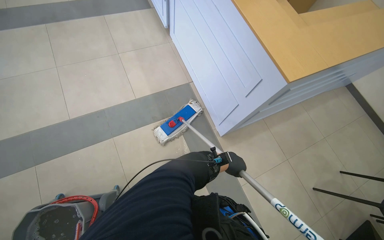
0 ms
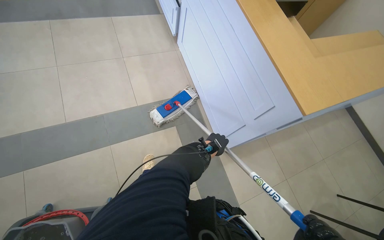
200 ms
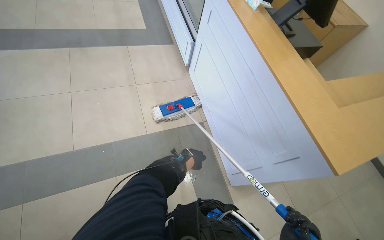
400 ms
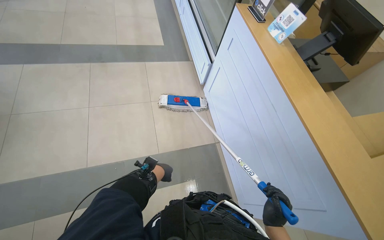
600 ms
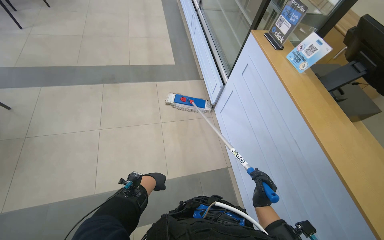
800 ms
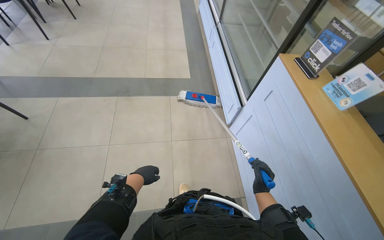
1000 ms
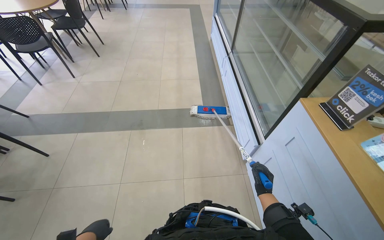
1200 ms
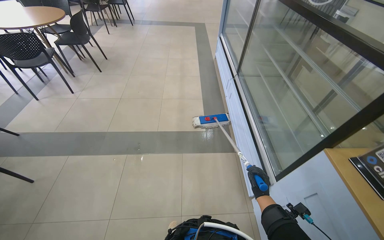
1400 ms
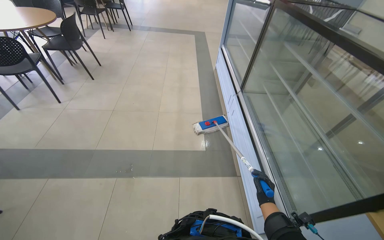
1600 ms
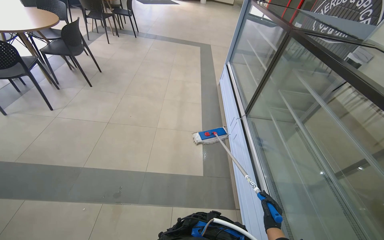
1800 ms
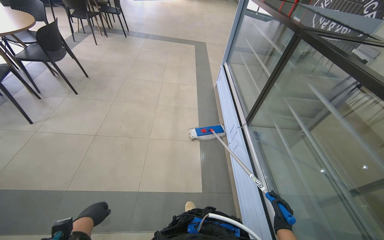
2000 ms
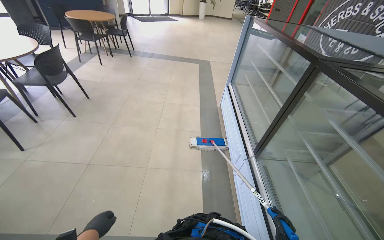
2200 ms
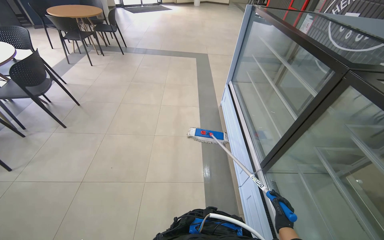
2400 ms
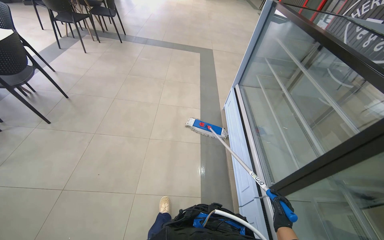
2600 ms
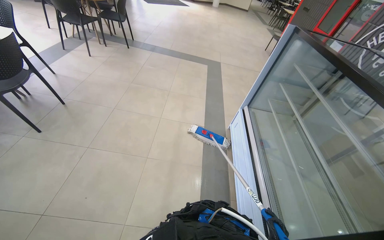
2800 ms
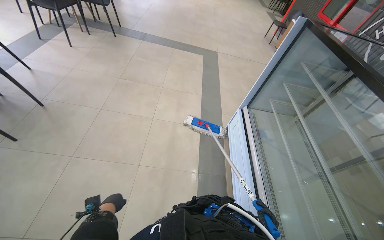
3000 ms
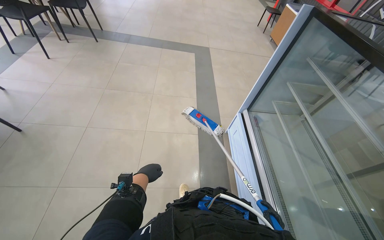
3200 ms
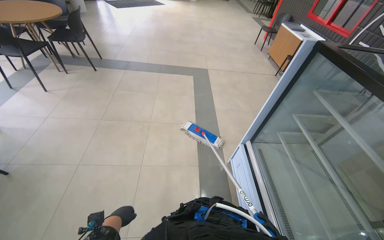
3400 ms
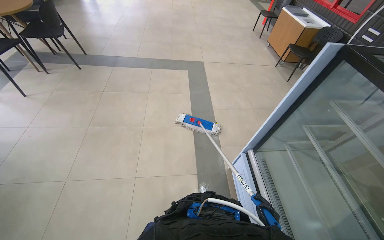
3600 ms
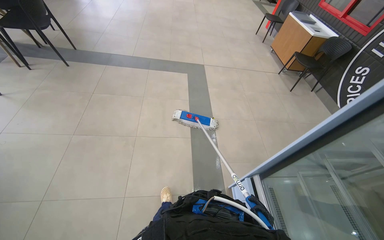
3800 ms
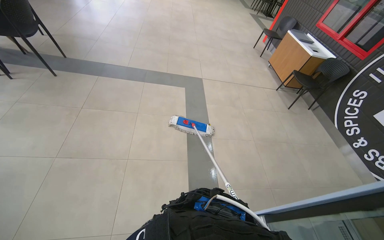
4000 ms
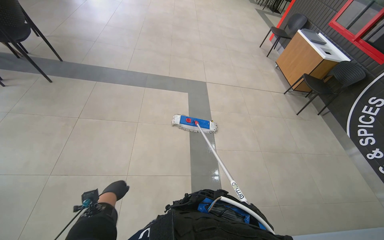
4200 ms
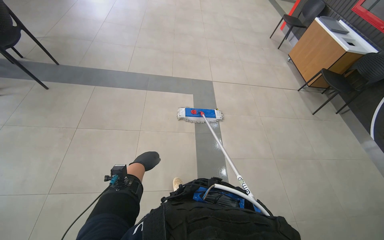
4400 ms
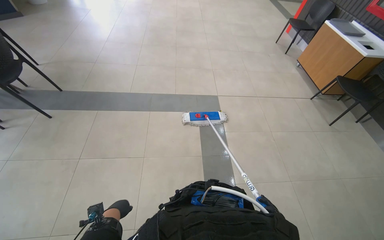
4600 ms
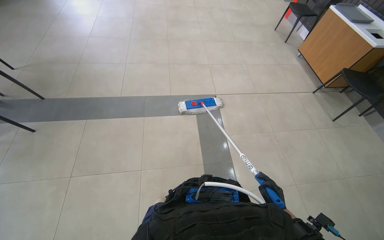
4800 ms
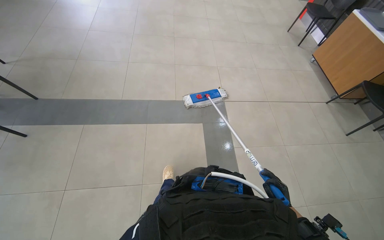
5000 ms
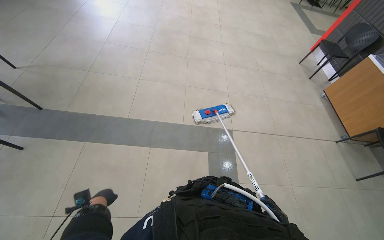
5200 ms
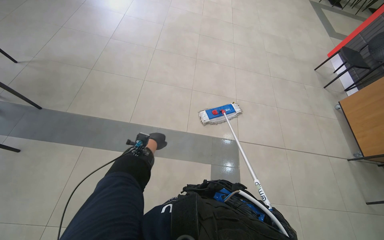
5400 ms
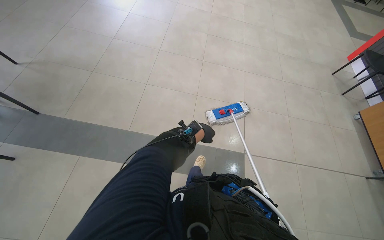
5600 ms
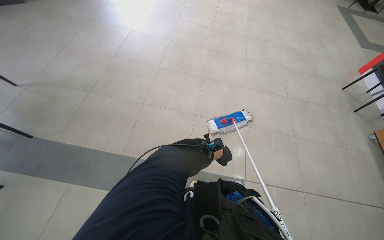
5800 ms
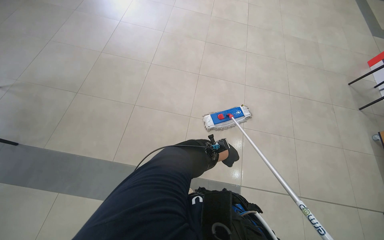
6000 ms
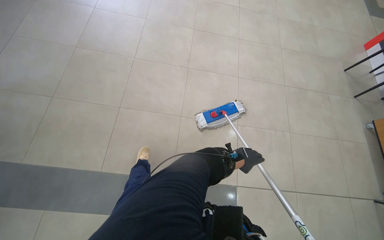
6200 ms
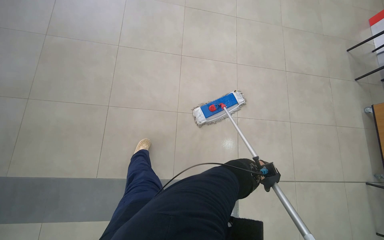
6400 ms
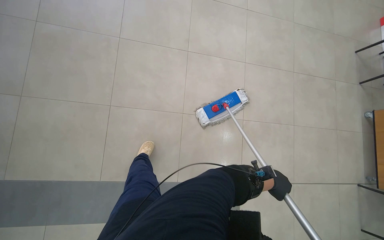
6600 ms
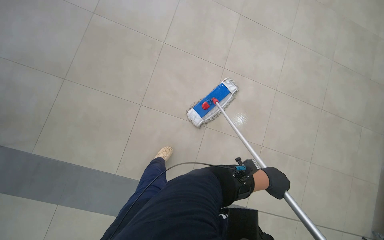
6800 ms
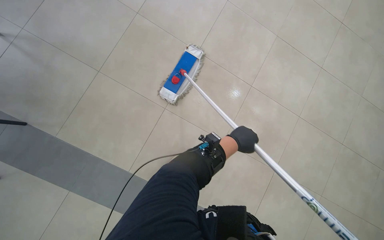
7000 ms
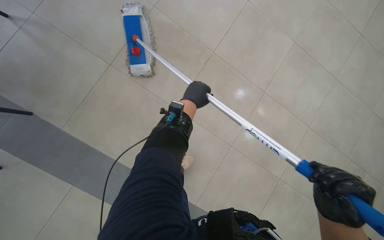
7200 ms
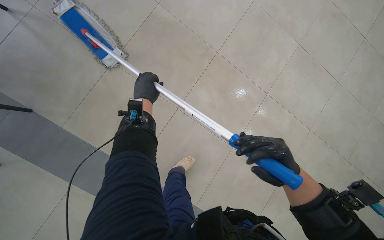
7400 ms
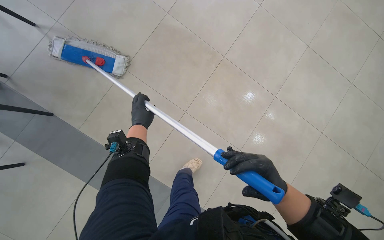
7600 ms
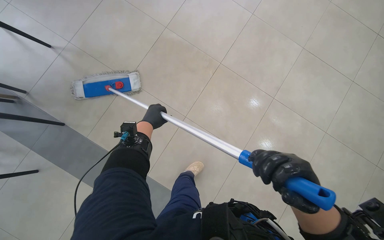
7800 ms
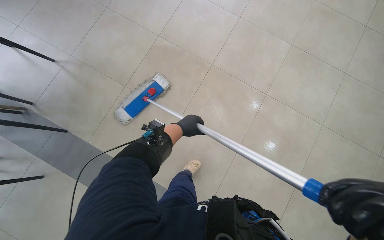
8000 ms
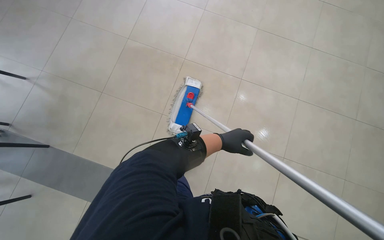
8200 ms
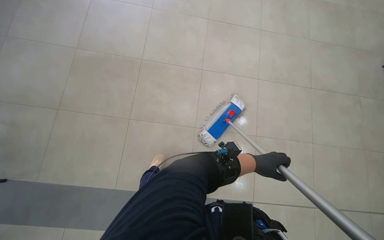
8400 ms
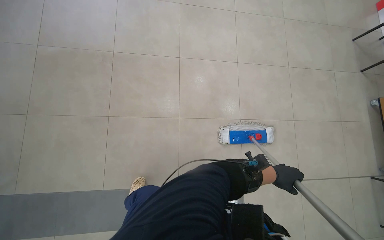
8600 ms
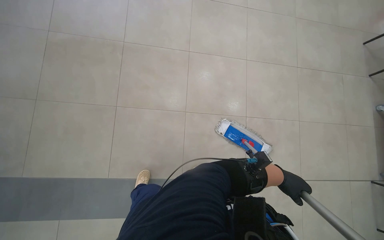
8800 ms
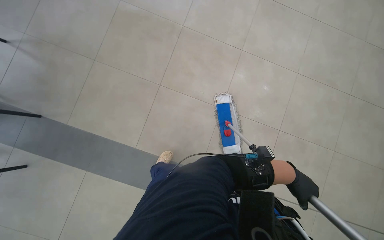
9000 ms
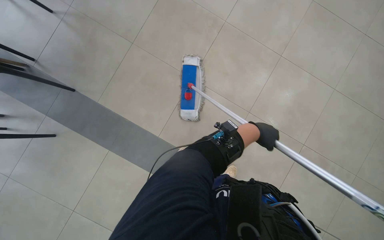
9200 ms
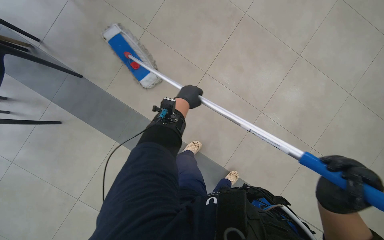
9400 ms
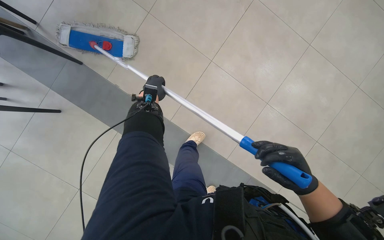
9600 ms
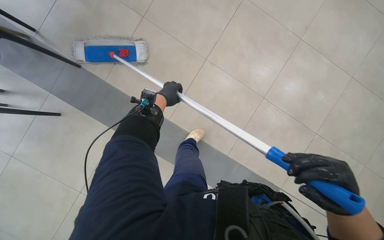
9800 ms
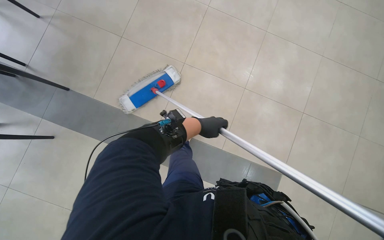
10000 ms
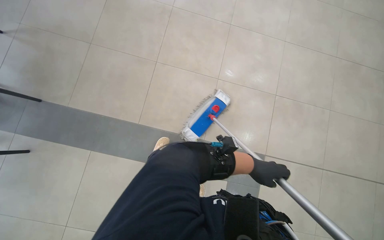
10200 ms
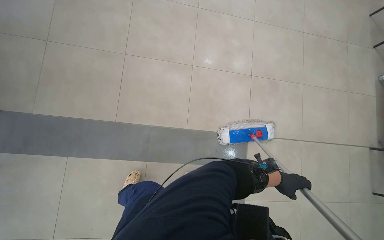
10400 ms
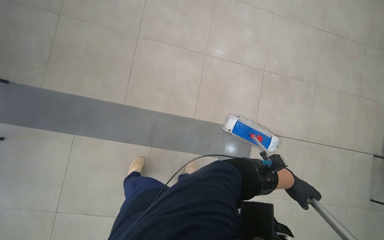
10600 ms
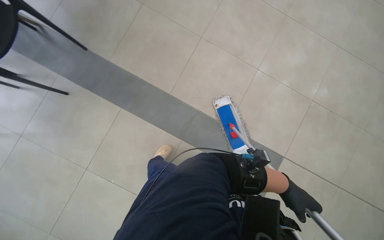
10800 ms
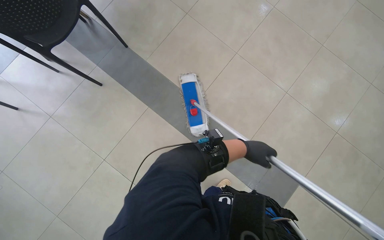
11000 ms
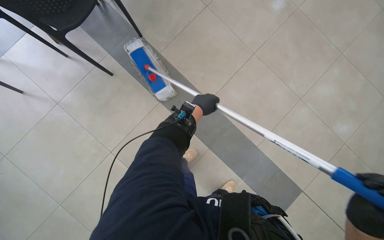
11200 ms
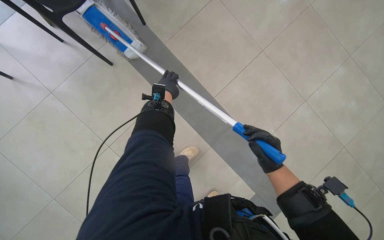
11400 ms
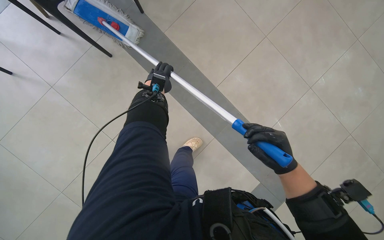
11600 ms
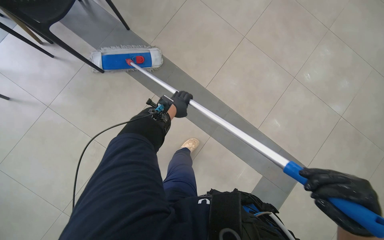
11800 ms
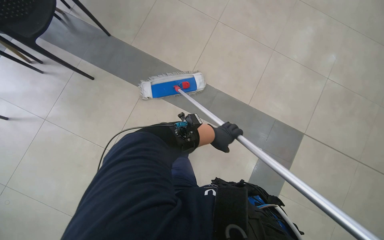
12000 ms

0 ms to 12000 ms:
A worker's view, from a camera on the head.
Job: mopping floor.
The whole recording: Mopping cafe floor. The worker mops the cafe floor, moving around tables and chairs, and periodically cleans the mop head in a bucket.
3000 ms to 4400 ms: The camera is carried some 1.5 m.
6000 ms to 7600 ms: The camera travels some 80 cm. The view tips downward by about 15 degrees. The scene turns about 25 degrees clockwise in the picture.
7600 ms to 9000 ms: The left hand shifts approximately 60 cm to the right and down the picture.
9000 ms to 10400 ms: The left hand is displaced down the picture and farther from the camera by about 25 cm, and moves about 80 cm to the left and comes back.
10400 ms to 12000 ms: The head travels approximately 50 cm. Everything in view rotates approximately 25 degrees clockwise.

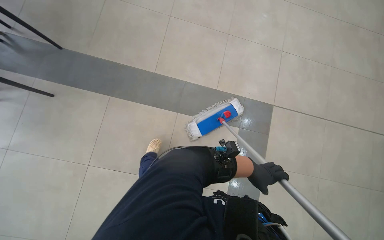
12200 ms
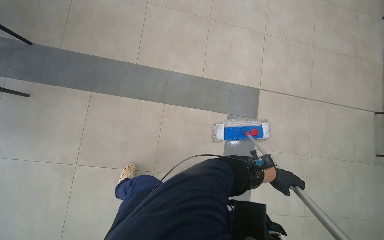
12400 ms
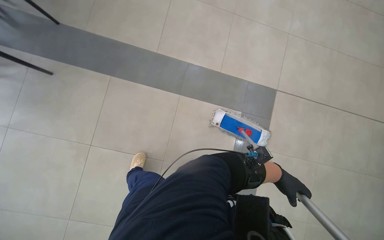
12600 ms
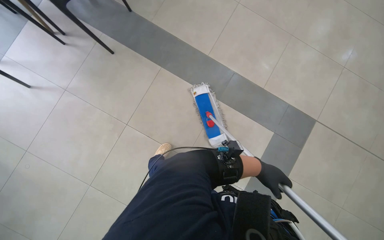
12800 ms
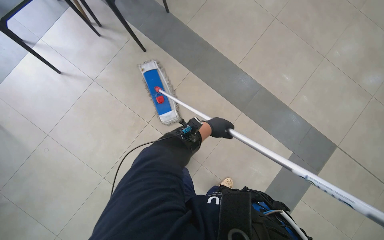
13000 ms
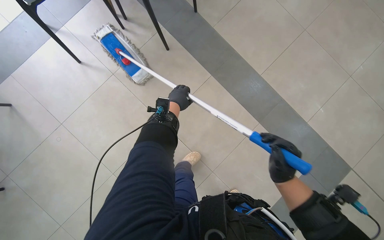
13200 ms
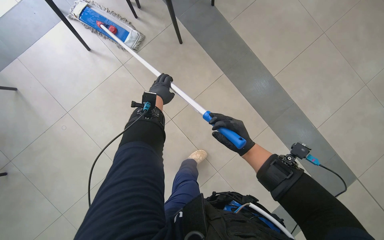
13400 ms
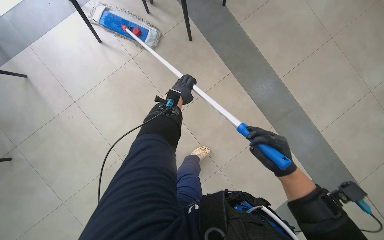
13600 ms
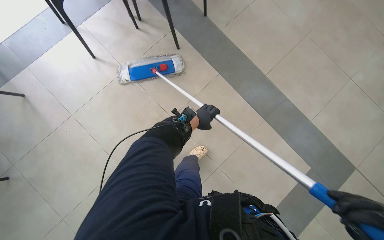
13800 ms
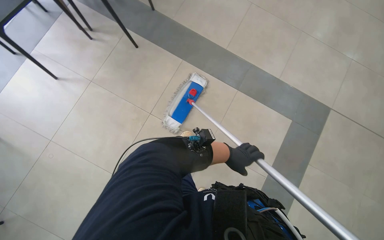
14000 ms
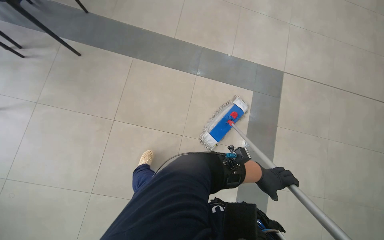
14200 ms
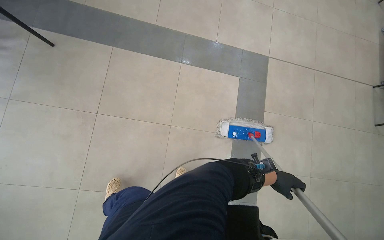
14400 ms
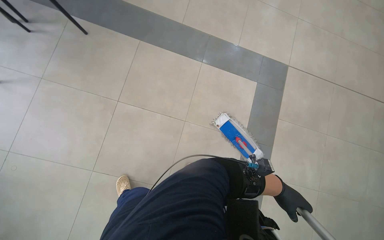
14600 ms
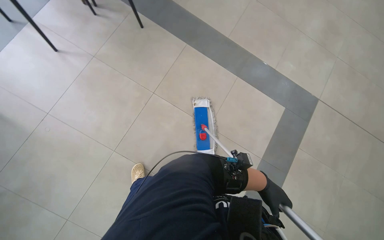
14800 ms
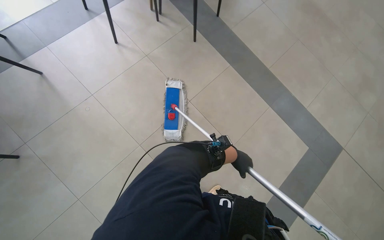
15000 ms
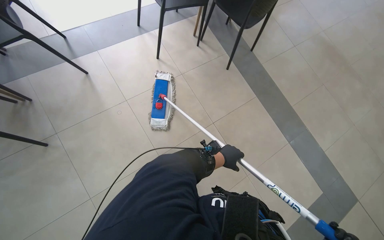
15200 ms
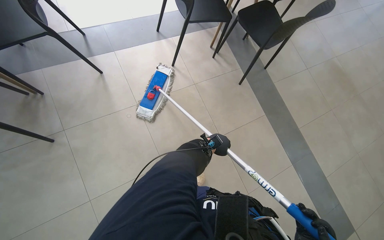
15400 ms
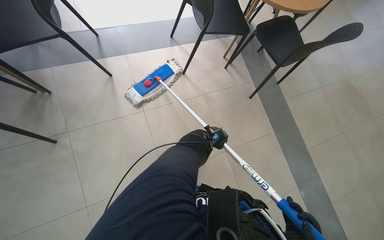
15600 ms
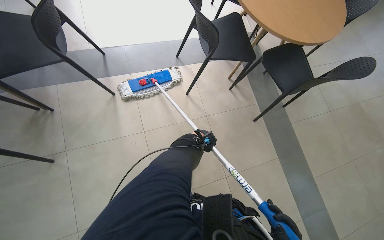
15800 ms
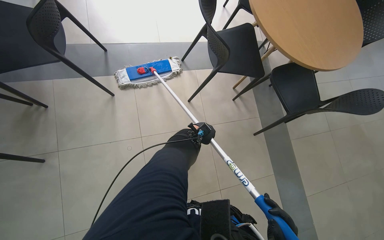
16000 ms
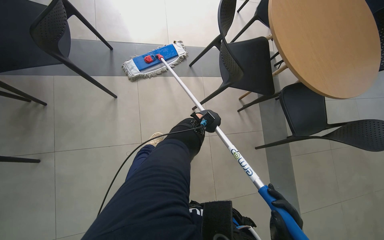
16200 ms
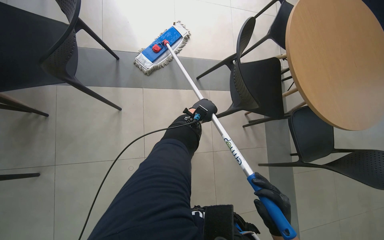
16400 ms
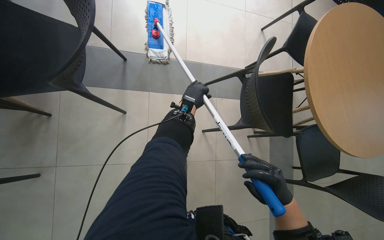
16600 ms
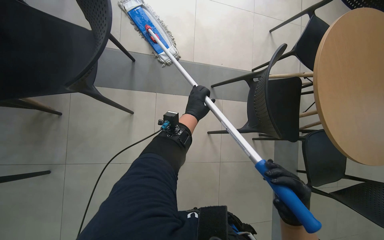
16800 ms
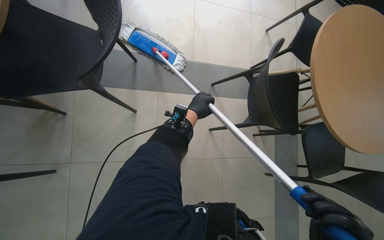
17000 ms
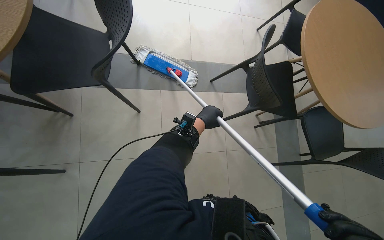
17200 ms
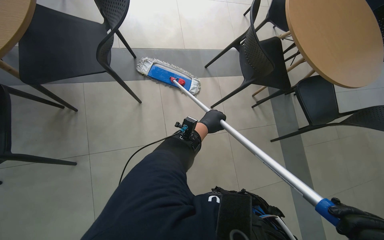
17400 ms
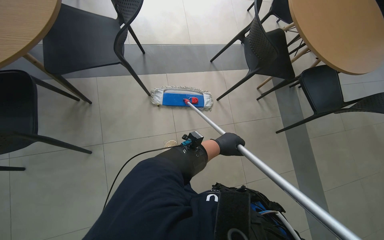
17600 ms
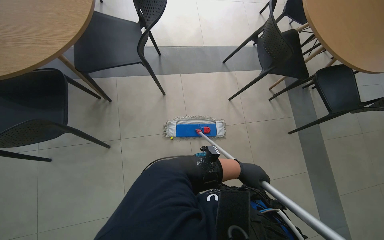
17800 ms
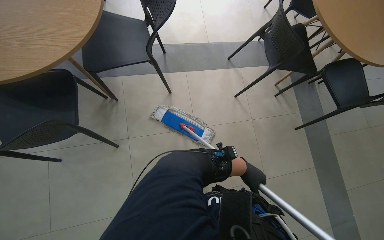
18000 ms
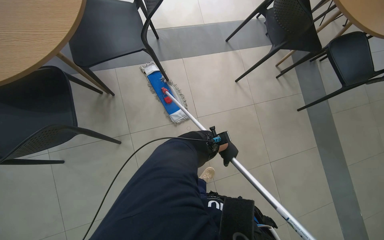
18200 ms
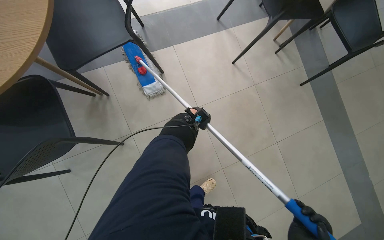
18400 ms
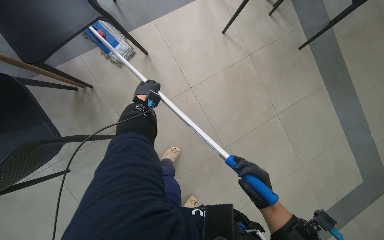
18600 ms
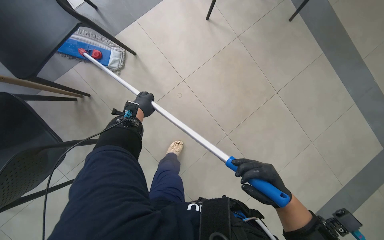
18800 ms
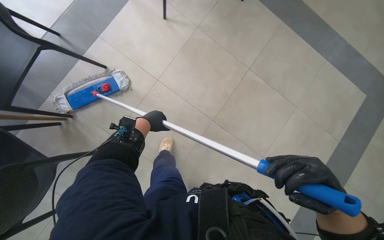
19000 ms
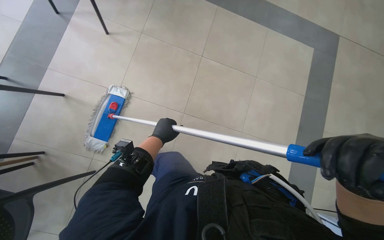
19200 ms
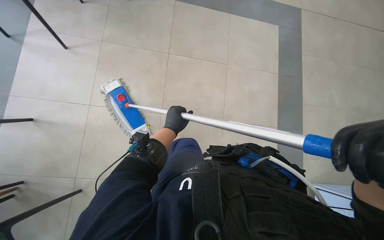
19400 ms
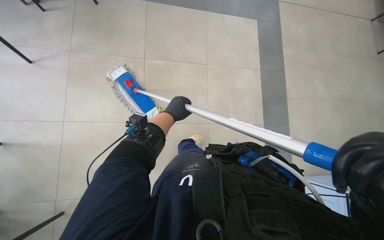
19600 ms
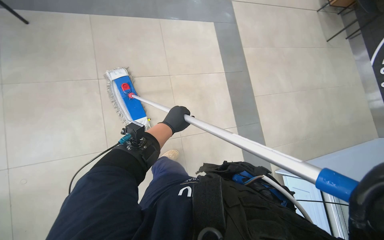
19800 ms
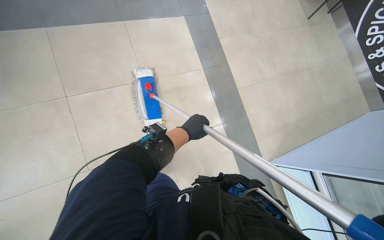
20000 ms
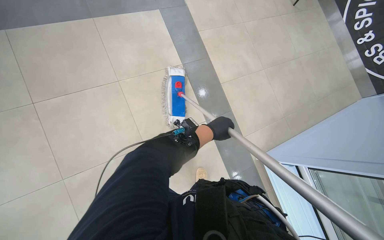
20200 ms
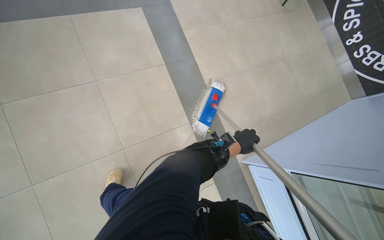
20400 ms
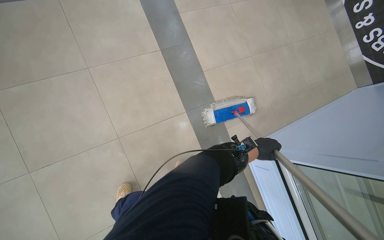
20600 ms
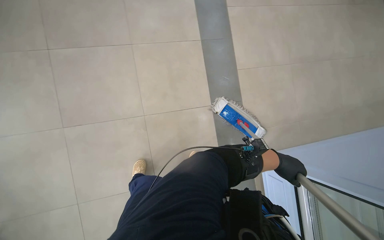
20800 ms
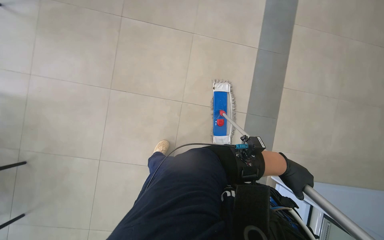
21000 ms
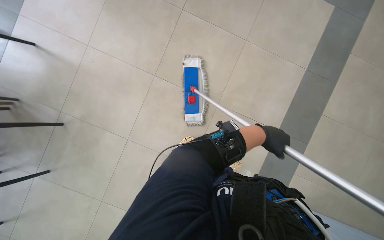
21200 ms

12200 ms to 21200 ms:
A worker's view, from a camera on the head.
Job: mopping floor.
The whole recording: Mopping cafe floor. The worker mops the cafe floor, moving around tables and chairs, and periodically cleans the mop head in a bucket.
13800 ms to 15200 ms: The head travels about 50 cm.
15200 ms to 16600 ms: The camera is carried approximately 80 cm. The scene rotates clockwise by about 30 degrees.
16600 ms to 18200 ms: The camera travels some 50 cm.
18200 ms to 19800 ms: The view tilts approximately 25 degrees downward. Everything in view rotates approximately 55 degrees counterclockwise.
19800 ms to 21200 ms: The wearer's head swings about 35 degrees to the left.
